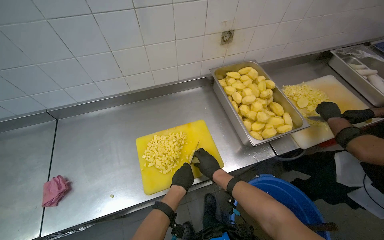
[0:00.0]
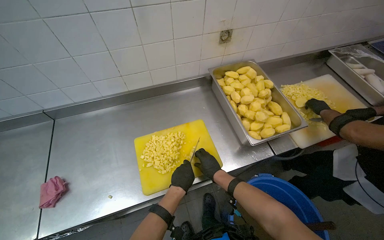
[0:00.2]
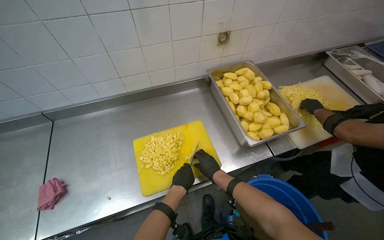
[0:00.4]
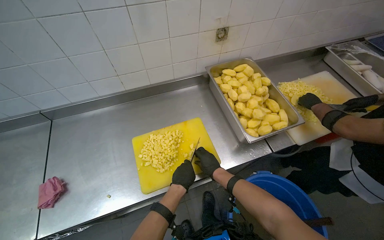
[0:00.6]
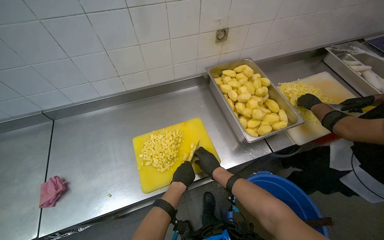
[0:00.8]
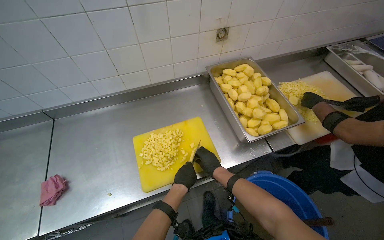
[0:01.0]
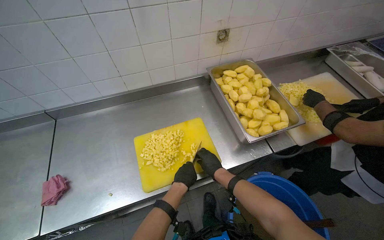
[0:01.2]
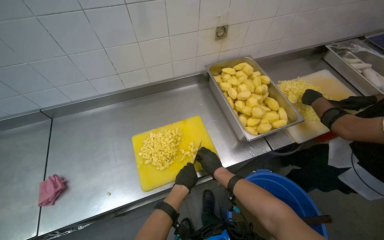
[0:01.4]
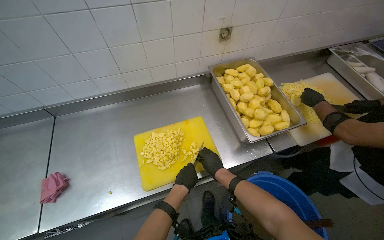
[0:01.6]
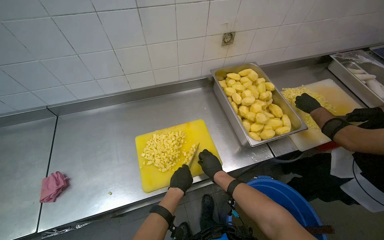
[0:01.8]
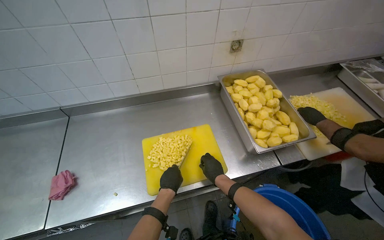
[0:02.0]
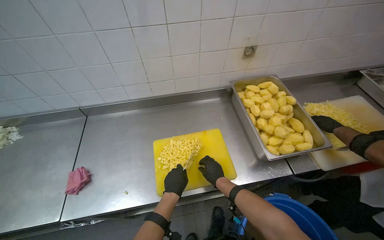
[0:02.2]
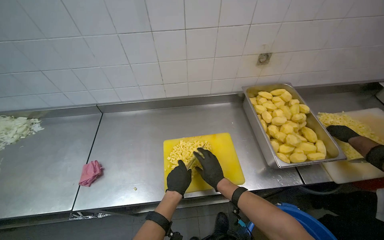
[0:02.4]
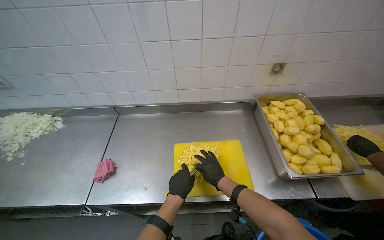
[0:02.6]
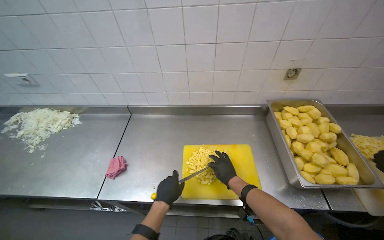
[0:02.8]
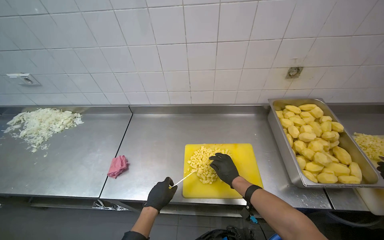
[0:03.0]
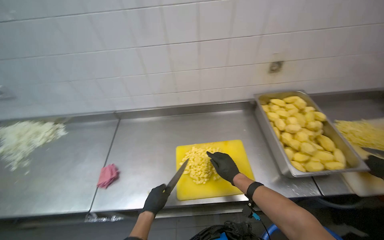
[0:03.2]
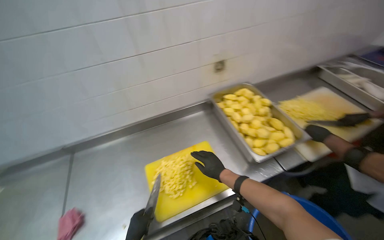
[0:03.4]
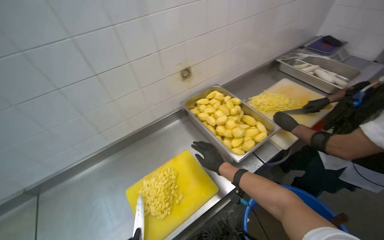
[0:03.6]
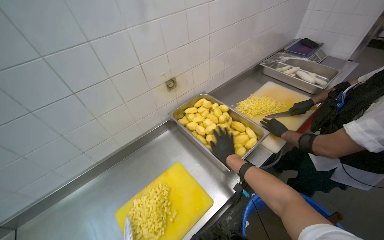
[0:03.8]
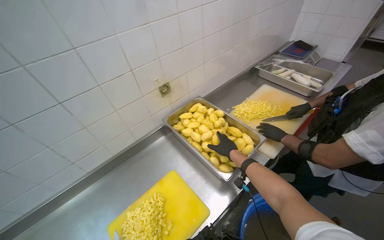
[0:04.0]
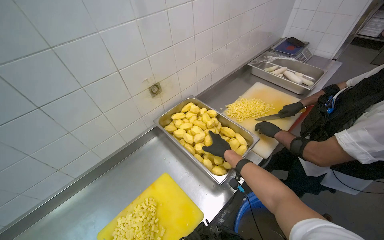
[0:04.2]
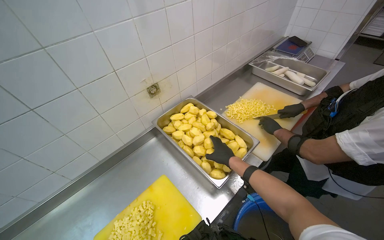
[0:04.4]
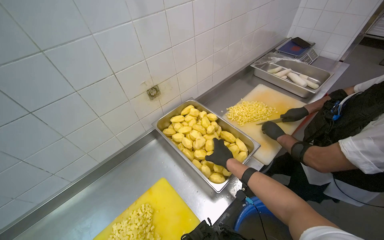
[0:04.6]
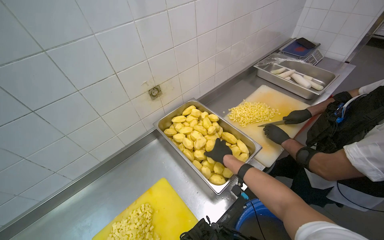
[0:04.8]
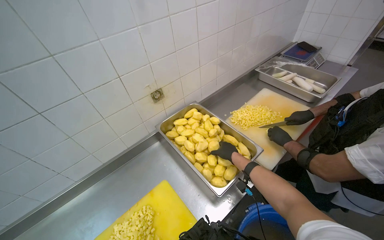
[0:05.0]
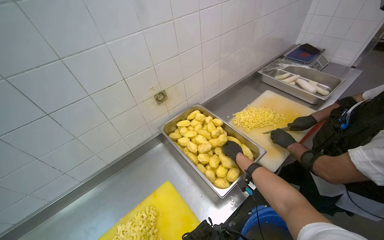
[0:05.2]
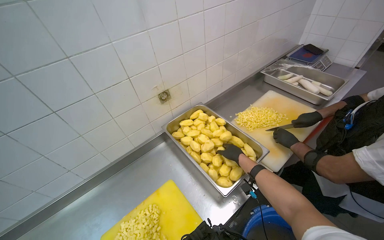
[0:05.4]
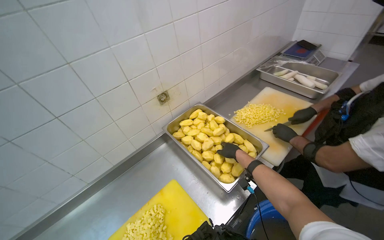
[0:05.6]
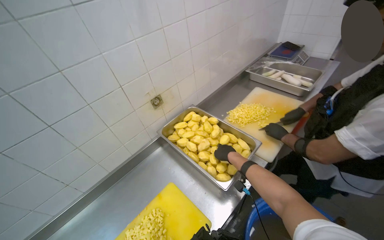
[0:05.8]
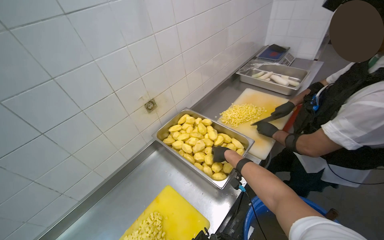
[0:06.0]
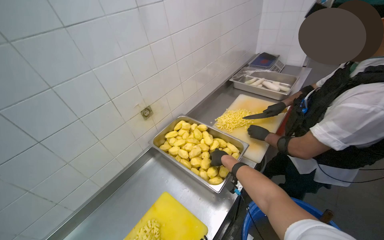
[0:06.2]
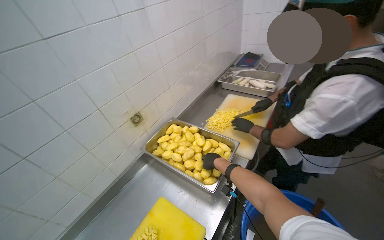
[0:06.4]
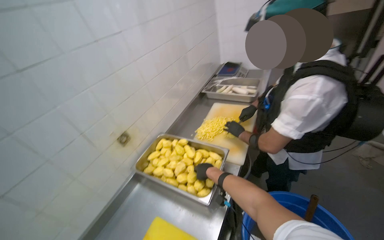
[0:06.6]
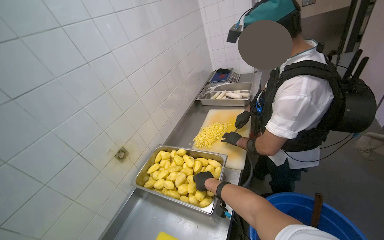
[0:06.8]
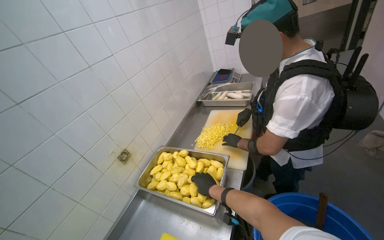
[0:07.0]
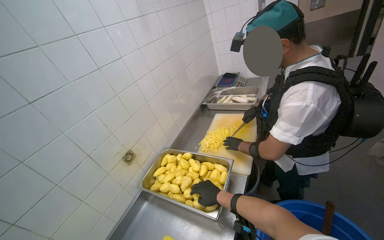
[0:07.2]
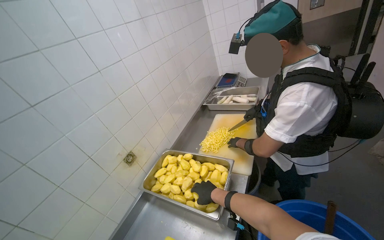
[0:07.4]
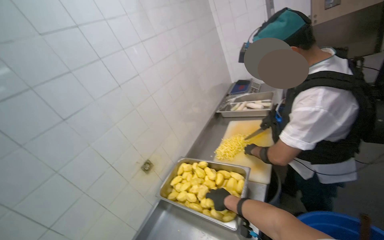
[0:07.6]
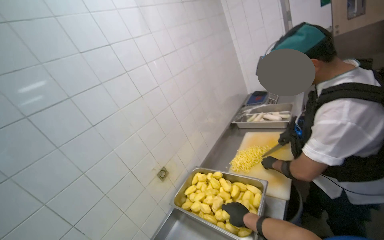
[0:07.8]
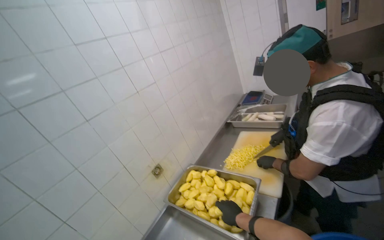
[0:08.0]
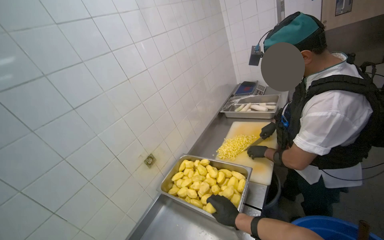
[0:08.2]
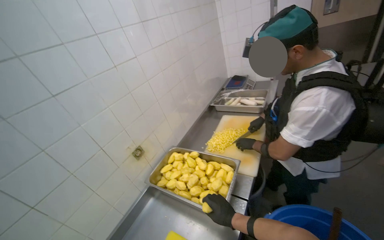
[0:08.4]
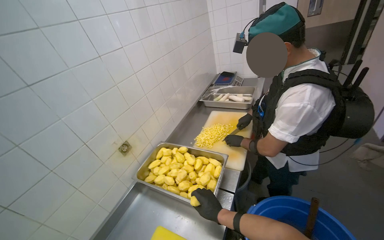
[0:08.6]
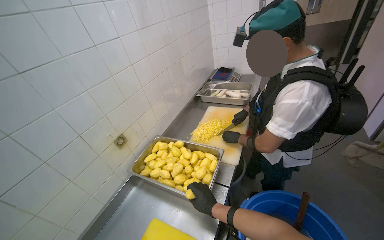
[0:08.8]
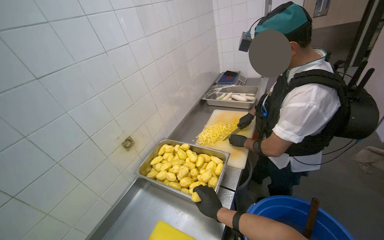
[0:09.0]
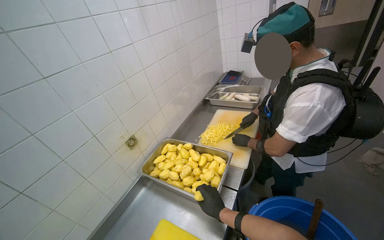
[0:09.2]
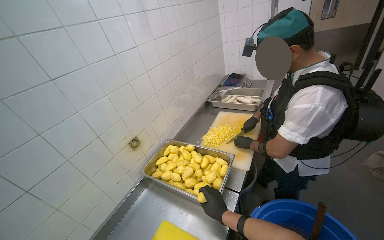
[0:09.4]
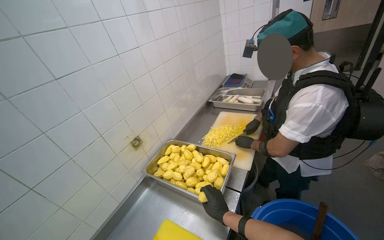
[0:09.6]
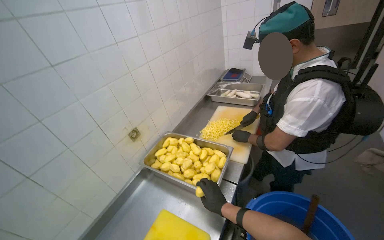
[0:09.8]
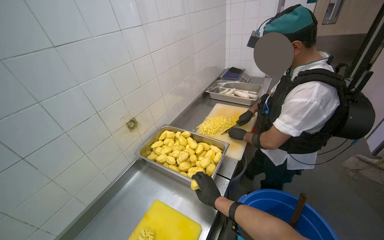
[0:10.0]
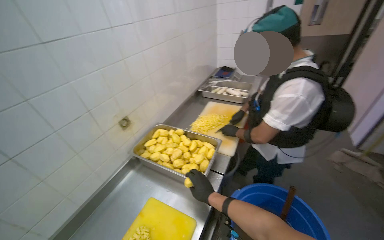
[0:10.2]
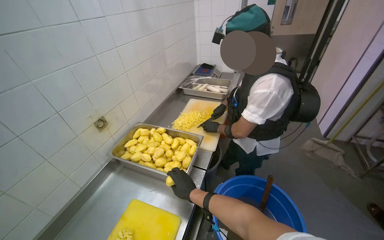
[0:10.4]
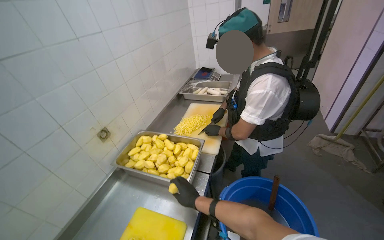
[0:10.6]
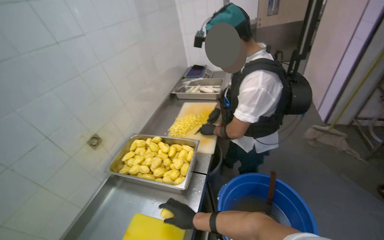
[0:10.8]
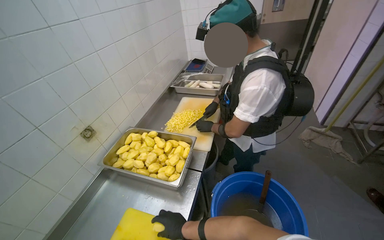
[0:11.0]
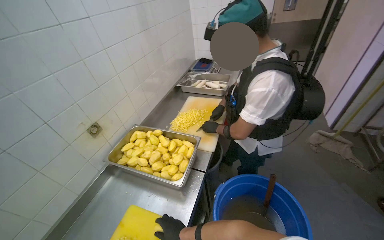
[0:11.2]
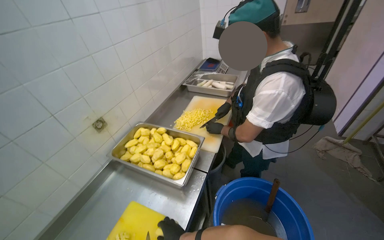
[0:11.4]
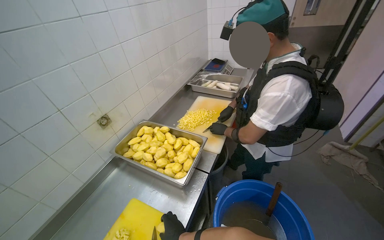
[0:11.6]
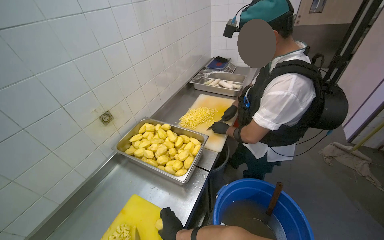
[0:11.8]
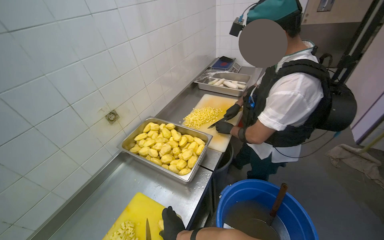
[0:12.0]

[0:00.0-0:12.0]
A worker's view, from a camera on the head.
Job: preparing food.
The whole recording: Chopping potatoes into cubes. The worker chops peeled potatoes into small cubes on a yellow cutting board.
0:00.0 to 0:01.6: The hands are busy where they are.
0:01.6 to 0:03.0: The head rotates about 20 degrees to the left. The left hand travels to the left and nearer to the camera by about 25 cm.
0:03.0 to 0:04.4: The head turns to the right by some 45 degrees.
0:06.0 to 0:07.6: The view tilts about 15 degrees upward. The right hand heads nearer to the camera, covering approximately 10 cm.
0:07.6 to 0:09.0: The right hand goes approximately 10 cm nearer to the camera.
0:10.4 to 0:12.0: The right hand moves down the picture, some 10 cm.

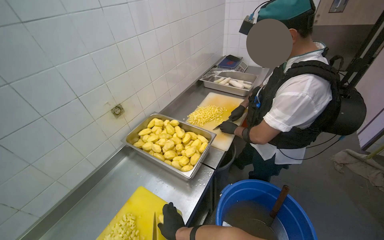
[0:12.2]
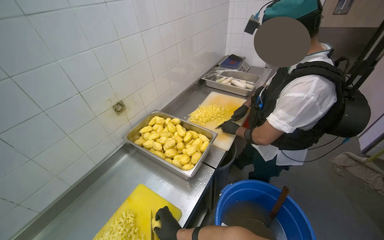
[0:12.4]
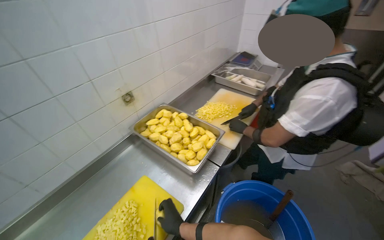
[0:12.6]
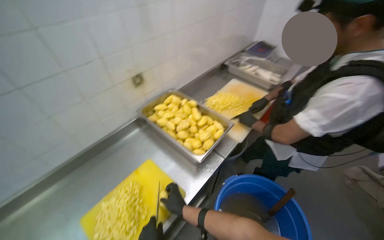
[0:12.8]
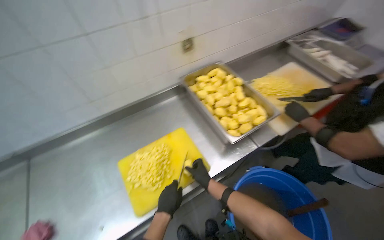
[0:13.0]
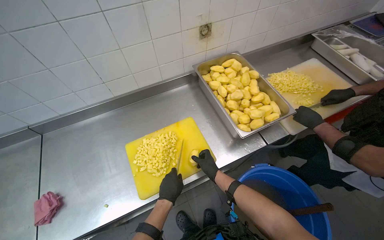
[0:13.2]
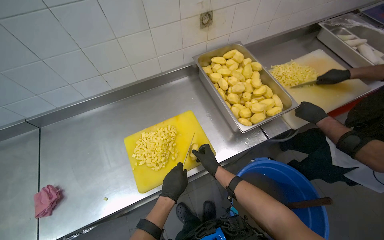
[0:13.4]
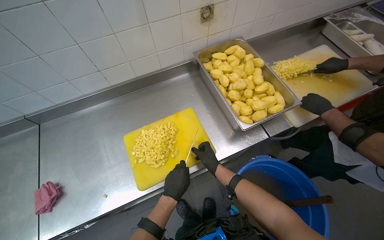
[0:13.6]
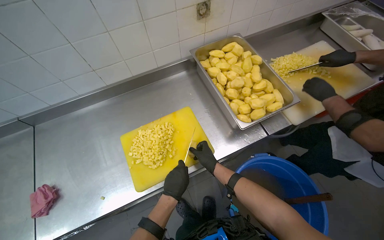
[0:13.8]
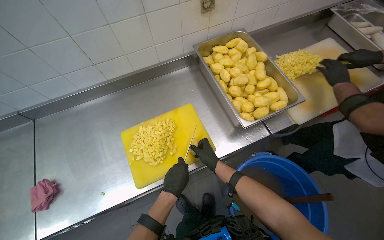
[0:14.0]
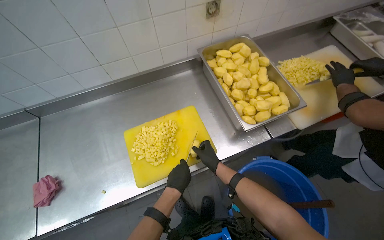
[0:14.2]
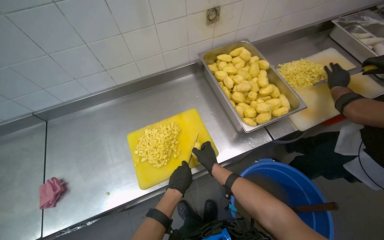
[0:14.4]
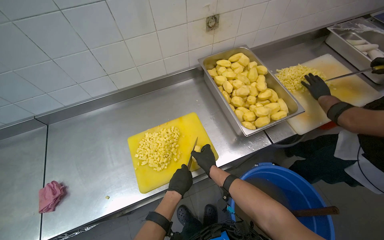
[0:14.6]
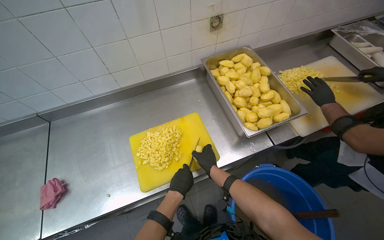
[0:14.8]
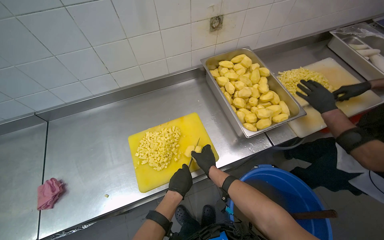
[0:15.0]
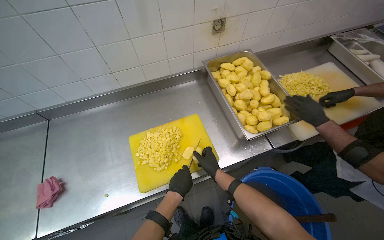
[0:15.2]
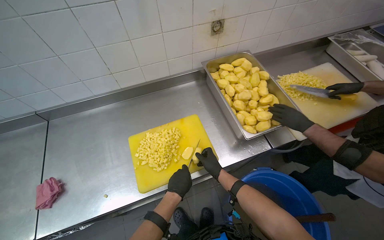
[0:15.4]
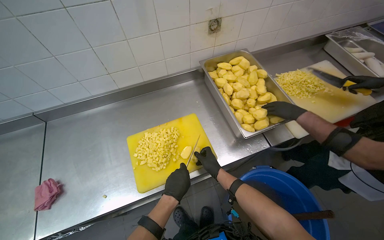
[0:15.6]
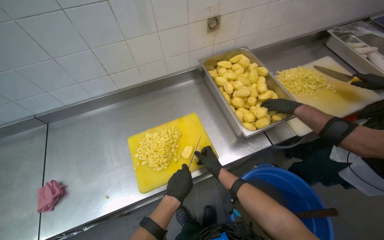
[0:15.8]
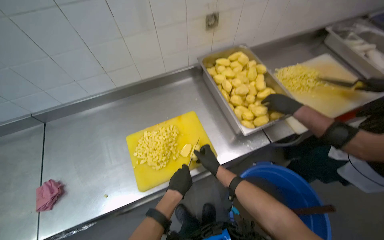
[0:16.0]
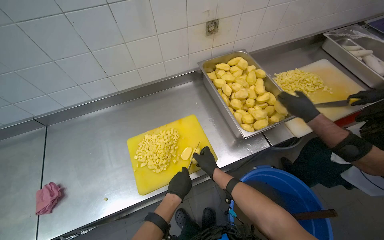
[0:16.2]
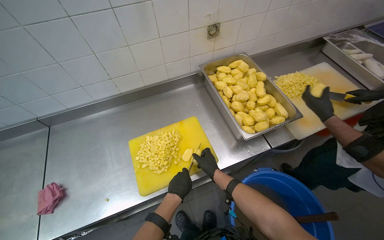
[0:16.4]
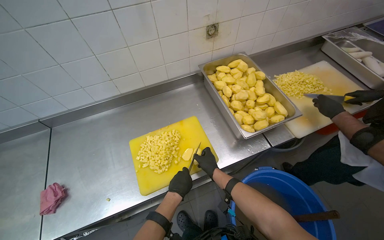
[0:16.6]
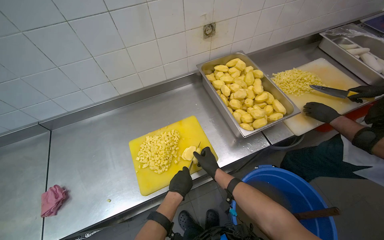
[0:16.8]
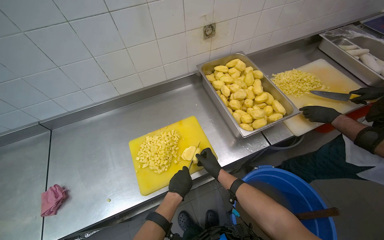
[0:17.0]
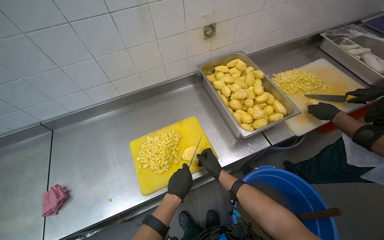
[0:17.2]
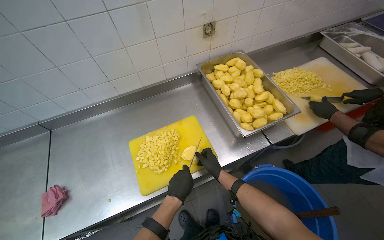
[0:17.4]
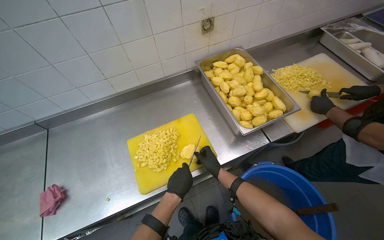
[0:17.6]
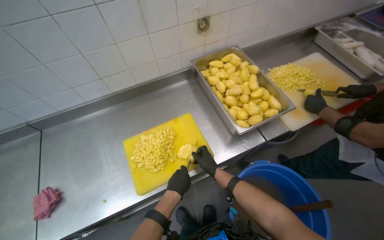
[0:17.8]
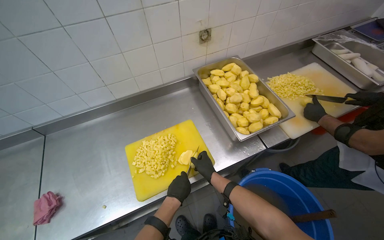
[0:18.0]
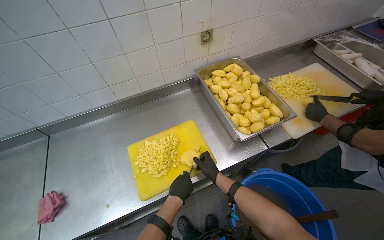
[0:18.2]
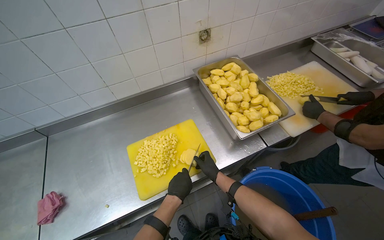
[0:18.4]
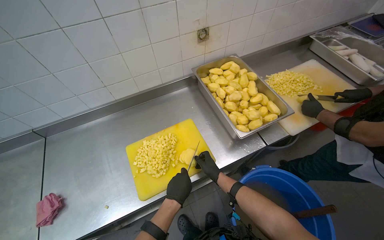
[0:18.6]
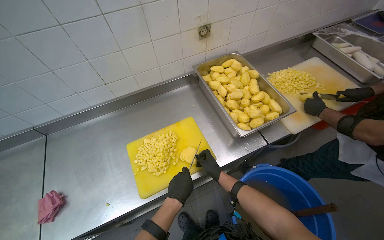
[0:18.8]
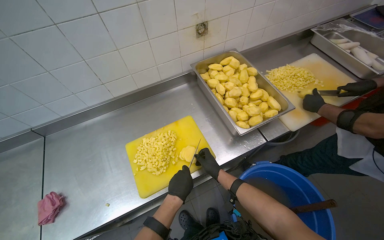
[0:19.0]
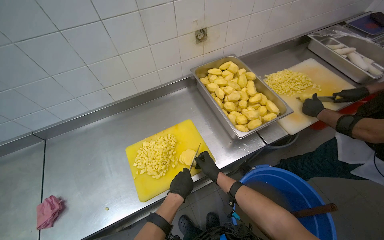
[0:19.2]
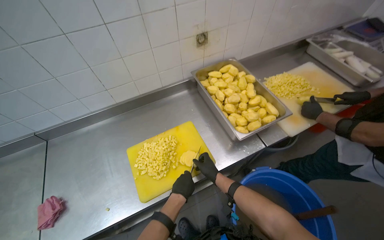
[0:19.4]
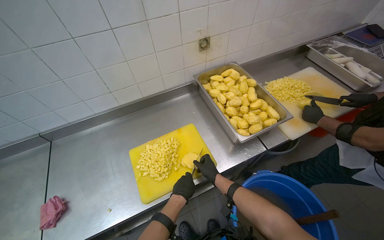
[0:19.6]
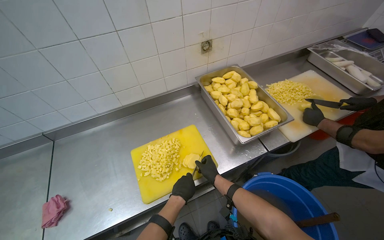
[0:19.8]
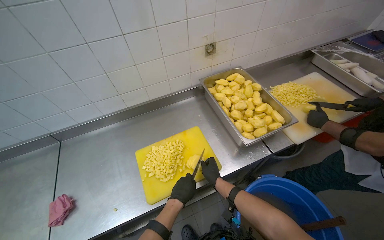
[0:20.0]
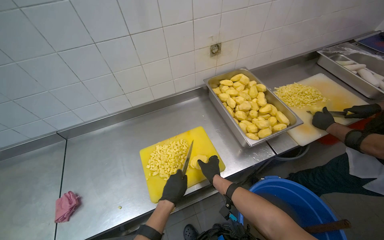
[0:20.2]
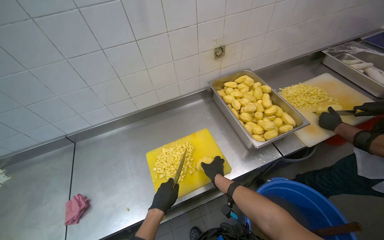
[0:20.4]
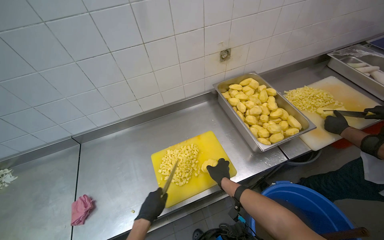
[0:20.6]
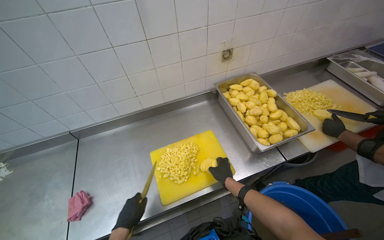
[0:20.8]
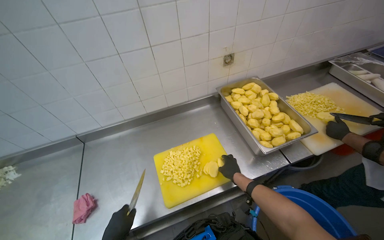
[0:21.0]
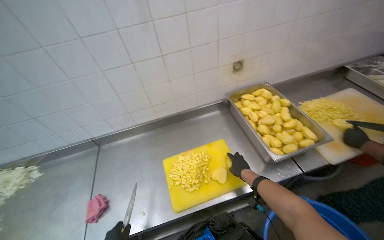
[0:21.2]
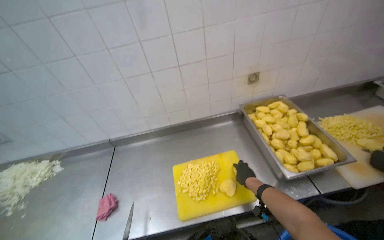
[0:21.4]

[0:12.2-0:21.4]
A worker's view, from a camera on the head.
Job: preparing food.
The whole recording: Chopping potatoes into cubes. The worker chops peeled potatoes into small cubes on a yellow cutting board.
0:12.2 to 0:13.8: The wearer's head swings approximately 35 degrees to the left. The camera pitches downward, by about 25 degrees.
0:13.8 to 0:19.8: The hands make small movements and keep their place.
0:19.8 to 0:21.4: The right hand shifts some 10 cm nearer to the camera.
